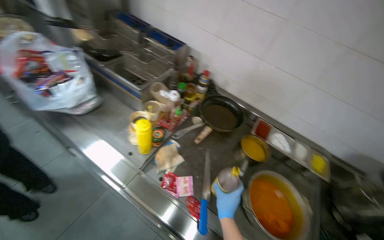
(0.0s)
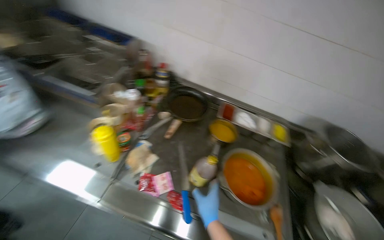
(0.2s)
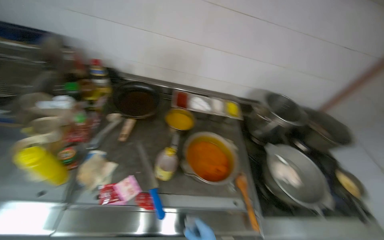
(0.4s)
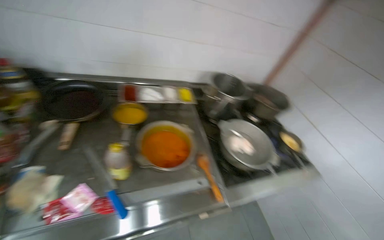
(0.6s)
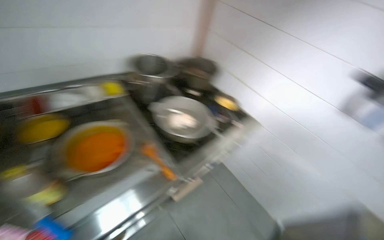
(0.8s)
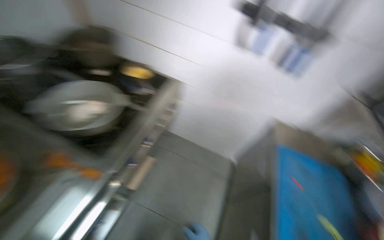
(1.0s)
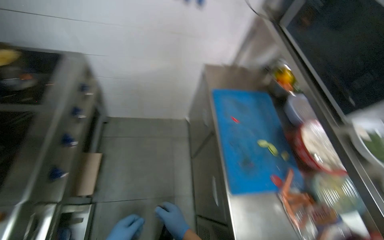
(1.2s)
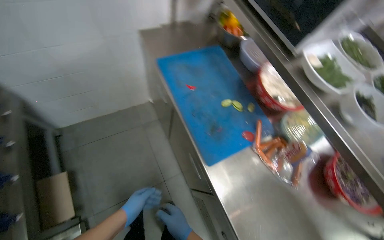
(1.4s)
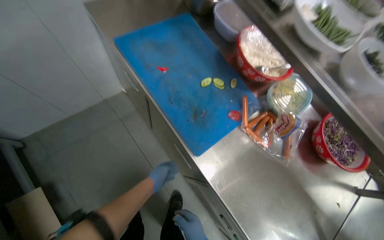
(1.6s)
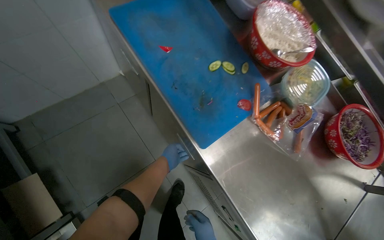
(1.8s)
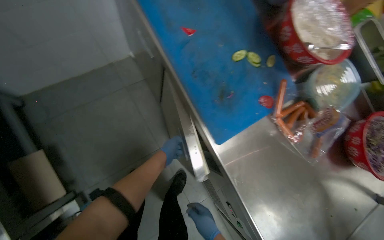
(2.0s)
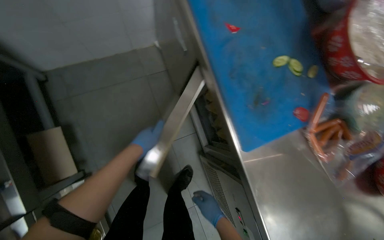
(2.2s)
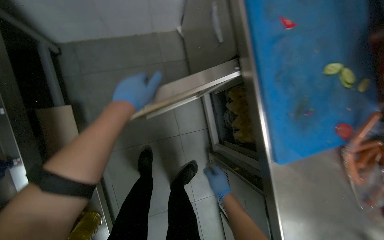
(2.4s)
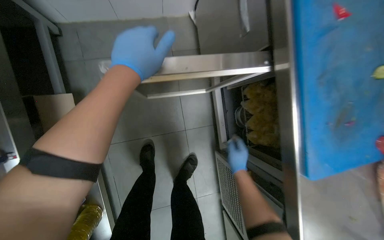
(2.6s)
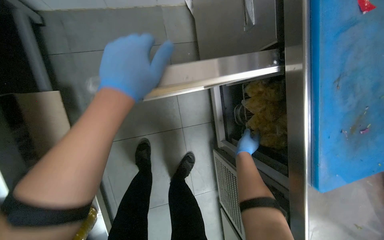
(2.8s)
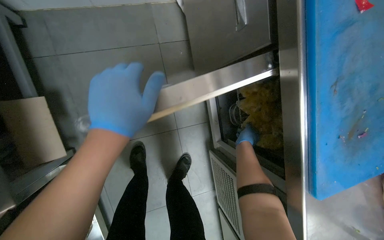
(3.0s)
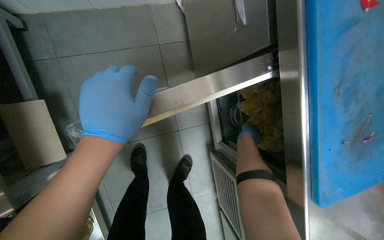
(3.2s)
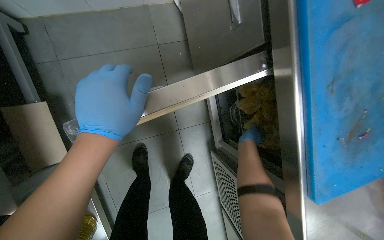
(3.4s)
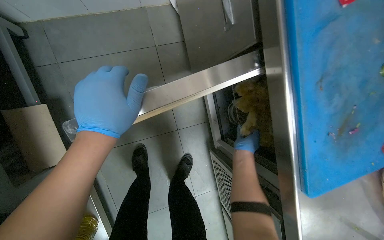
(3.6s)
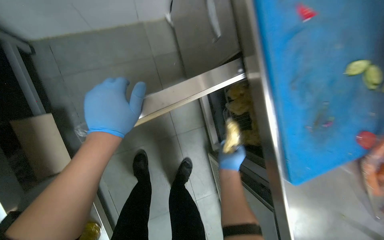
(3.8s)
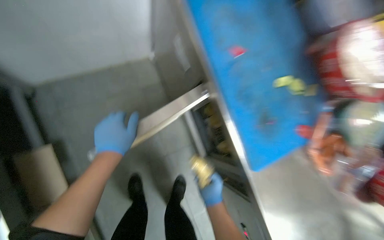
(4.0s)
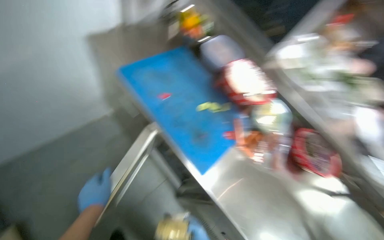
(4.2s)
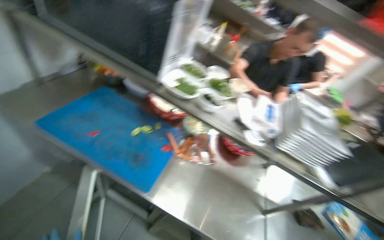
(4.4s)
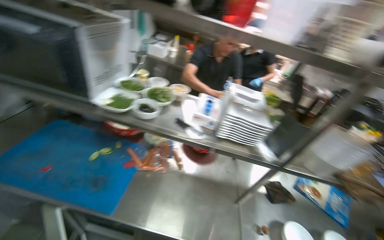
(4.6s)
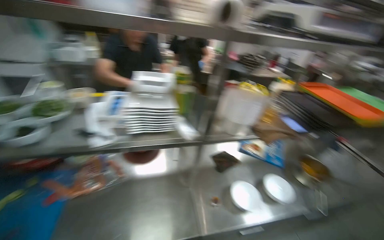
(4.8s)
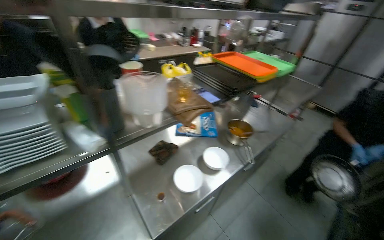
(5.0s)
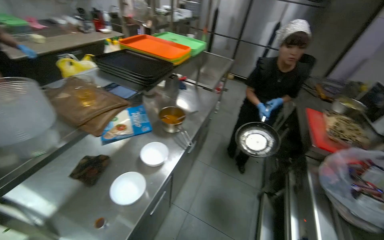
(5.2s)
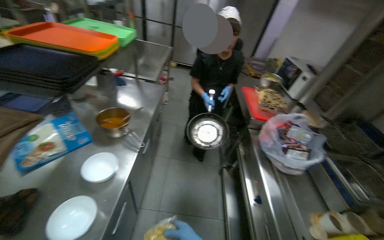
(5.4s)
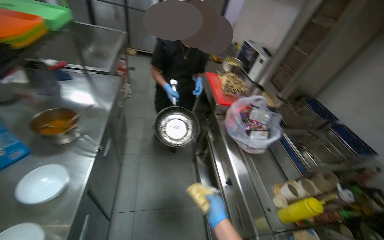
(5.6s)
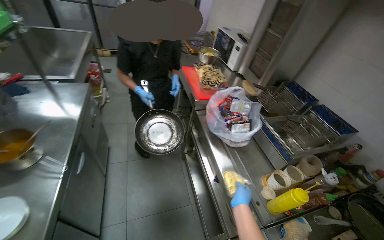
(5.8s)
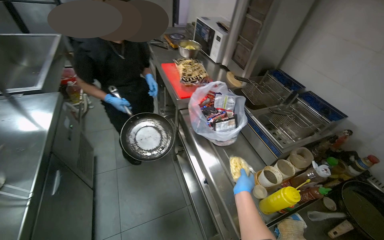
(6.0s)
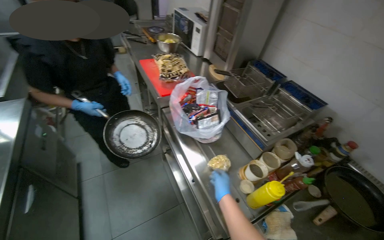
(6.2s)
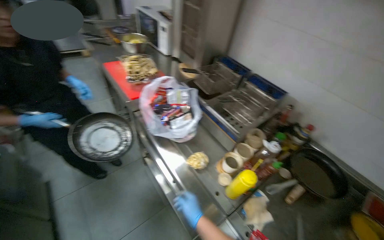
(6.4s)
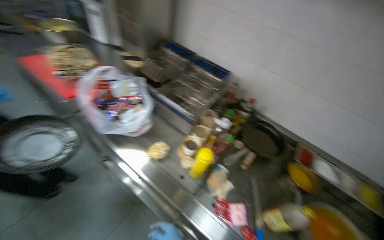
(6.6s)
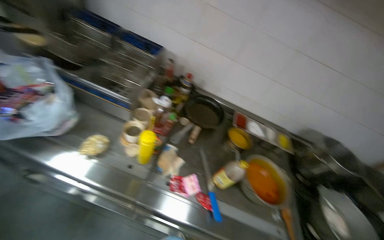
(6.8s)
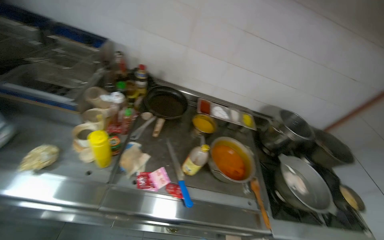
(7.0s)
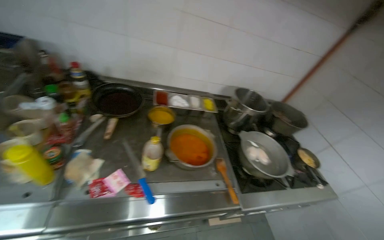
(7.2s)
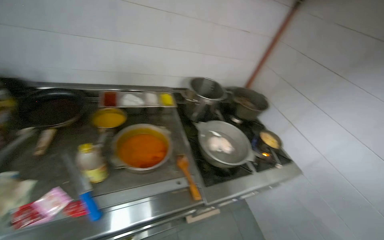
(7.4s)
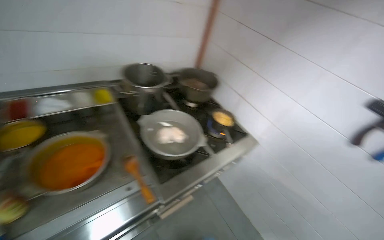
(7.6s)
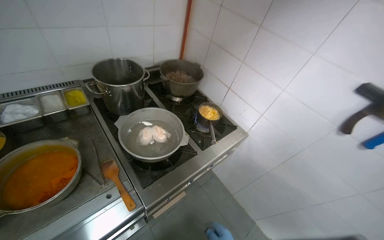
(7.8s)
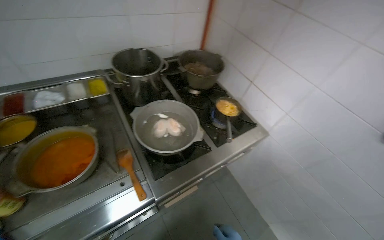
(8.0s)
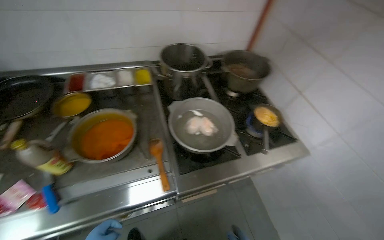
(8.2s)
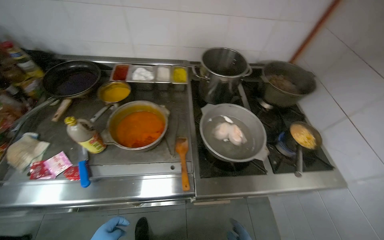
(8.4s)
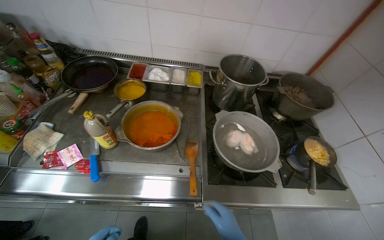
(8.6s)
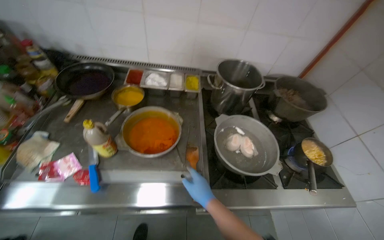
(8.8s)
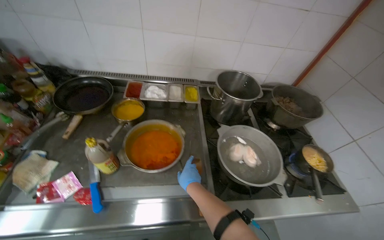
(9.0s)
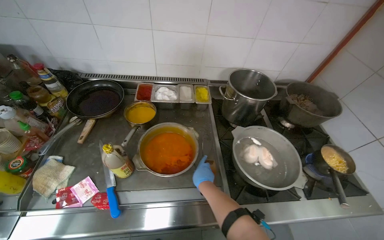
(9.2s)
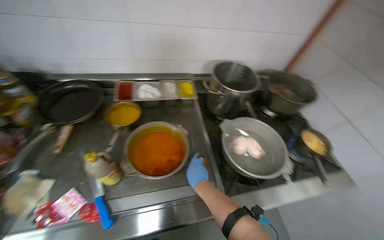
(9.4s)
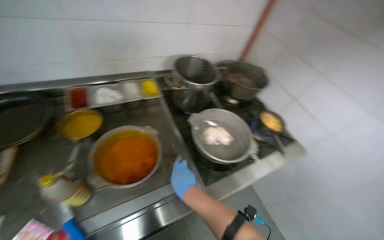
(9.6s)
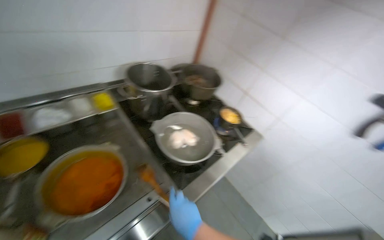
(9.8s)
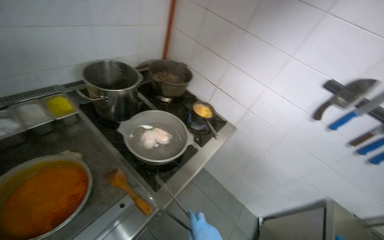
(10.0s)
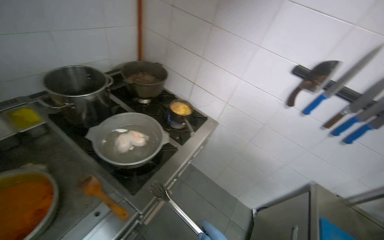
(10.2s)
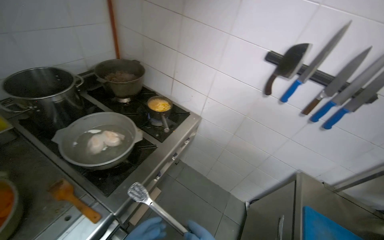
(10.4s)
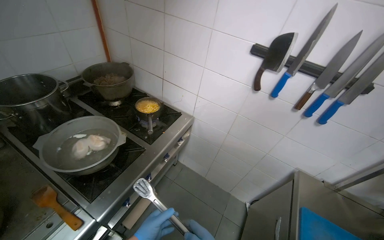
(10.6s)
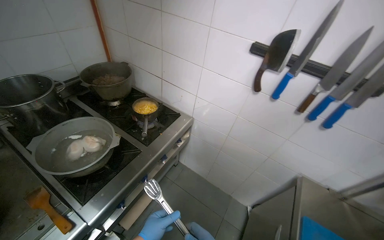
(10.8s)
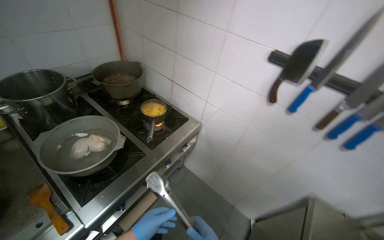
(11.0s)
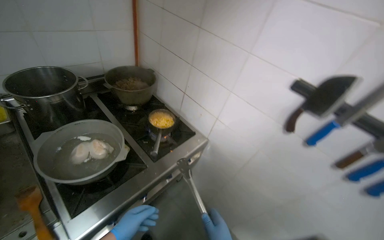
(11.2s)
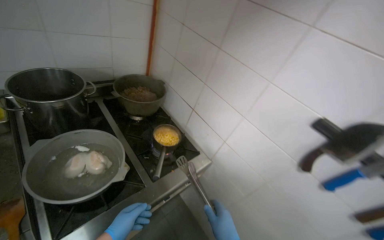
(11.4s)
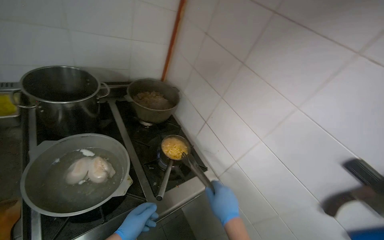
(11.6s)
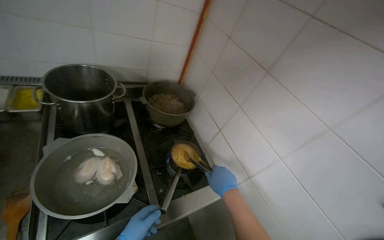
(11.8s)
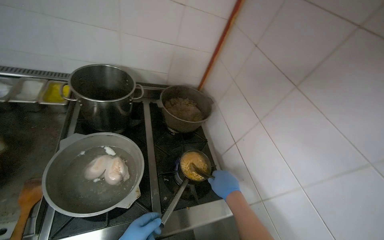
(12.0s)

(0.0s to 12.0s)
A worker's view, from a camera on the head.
Job: cooking food.
The whole recording: Seasoning and stirring noodles in pot. The worker adds various ingredients and stirs the noodles in a pot on the stove.
0.0s - 1.6s: The head travels approximately 90 cm. The wearer looks about 155 degrees further to the right. The camera pitches downward, by about 55 degrees.
1.6s - 3.0s: The camera travels about 40 cm. The view tilts some 20 degrees downward.
3.0s - 4.4s: The head travels approximately 60 cm. The head rotates approximately 55 degrees to the right. The wearer looks about 35 degrees further upward.
4.4s - 6.0s: The wearer moves roughly 90 cm. The head turns to the right by approximately 135 degrees. The view tips downward by roughly 20 degrees.
6.0s - 7.6s: The camera travels roughly 80 cm. The wearer's head swings some 100 degrees to the right. The view tilts roughly 25 degrees downward.
7.6s - 9.0s: The head turns to the left by approximately 30 degrees.
9.0s - 10.4s: The wearer looks some 55 degrees further to the right.
10.4s - 12.0s: The wearer looks approximately 45 degrees further to the left.

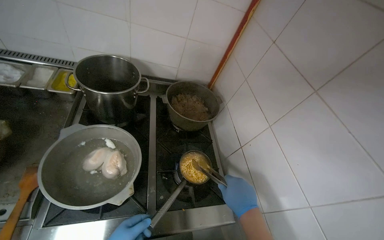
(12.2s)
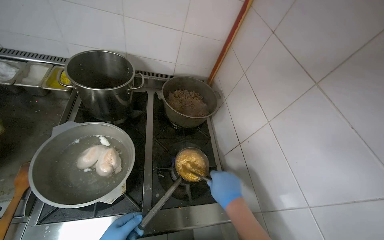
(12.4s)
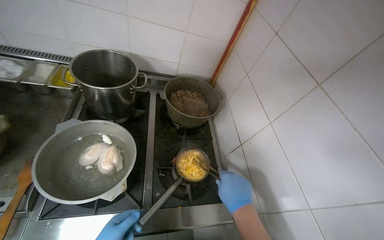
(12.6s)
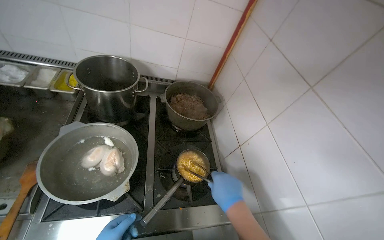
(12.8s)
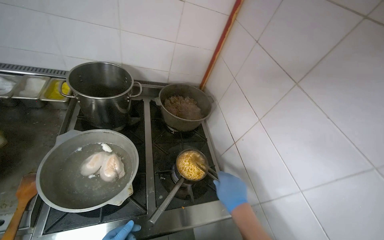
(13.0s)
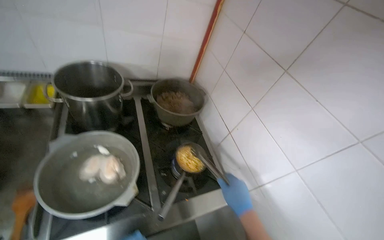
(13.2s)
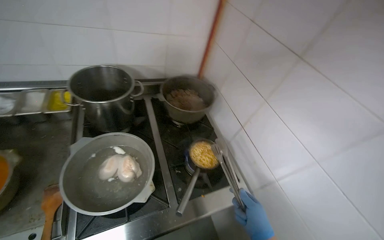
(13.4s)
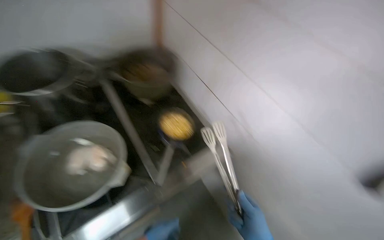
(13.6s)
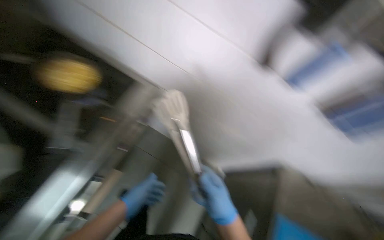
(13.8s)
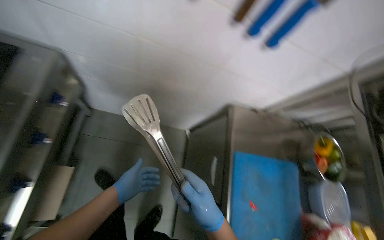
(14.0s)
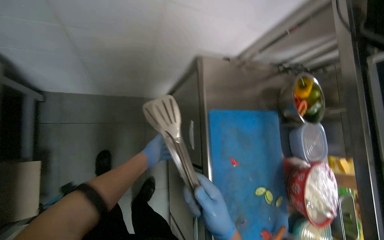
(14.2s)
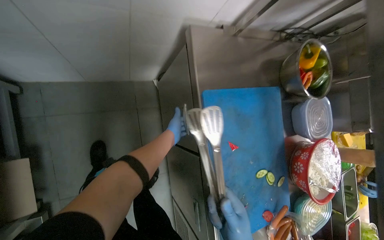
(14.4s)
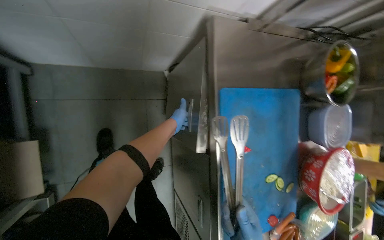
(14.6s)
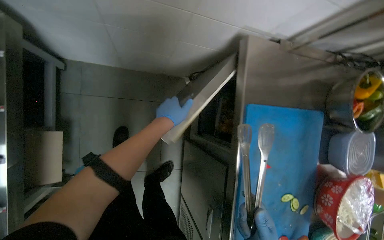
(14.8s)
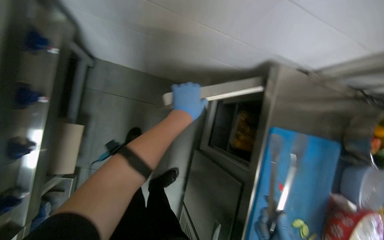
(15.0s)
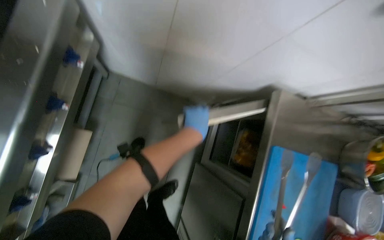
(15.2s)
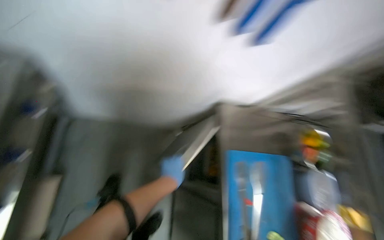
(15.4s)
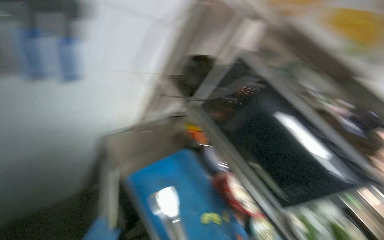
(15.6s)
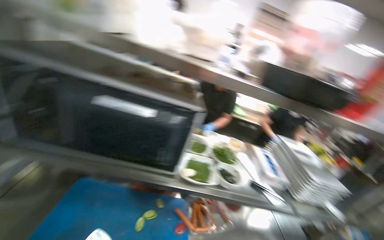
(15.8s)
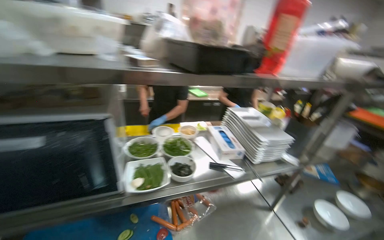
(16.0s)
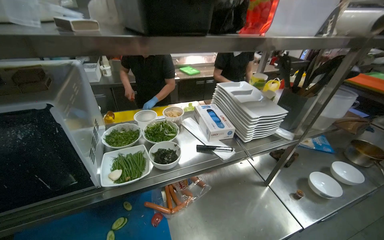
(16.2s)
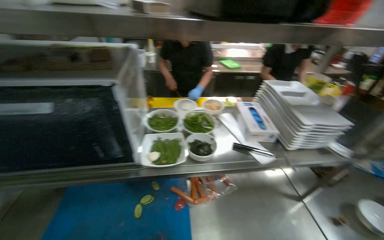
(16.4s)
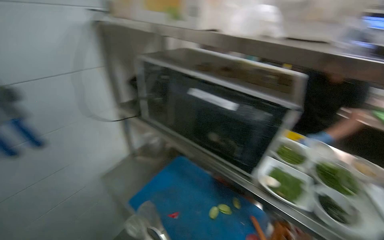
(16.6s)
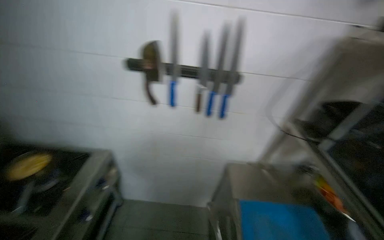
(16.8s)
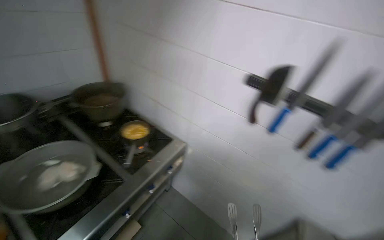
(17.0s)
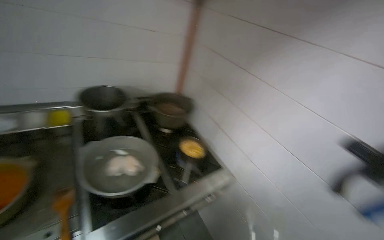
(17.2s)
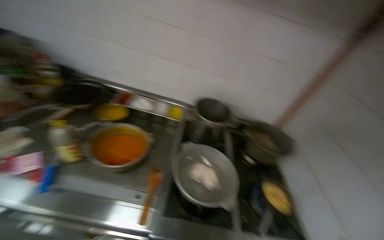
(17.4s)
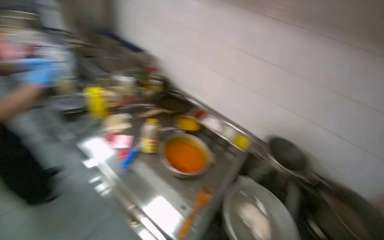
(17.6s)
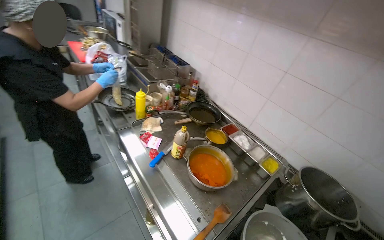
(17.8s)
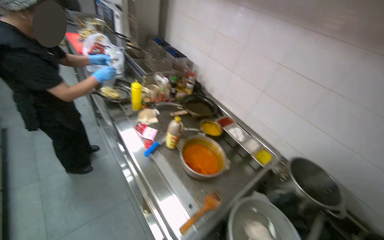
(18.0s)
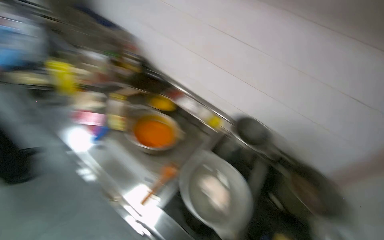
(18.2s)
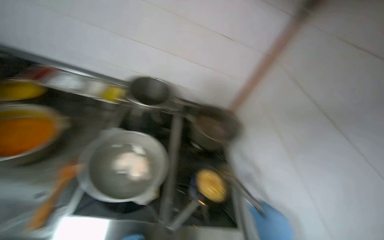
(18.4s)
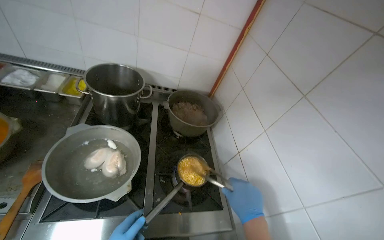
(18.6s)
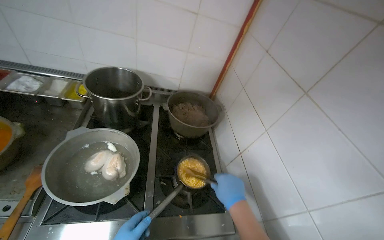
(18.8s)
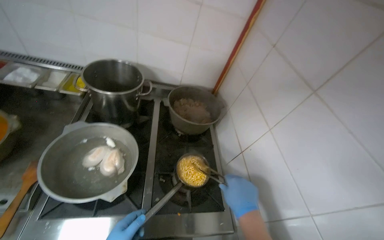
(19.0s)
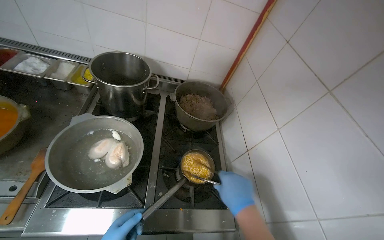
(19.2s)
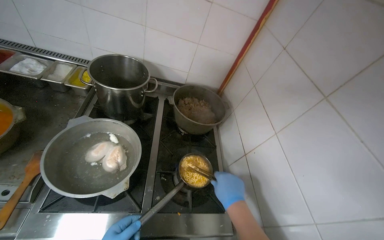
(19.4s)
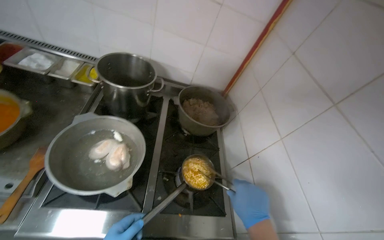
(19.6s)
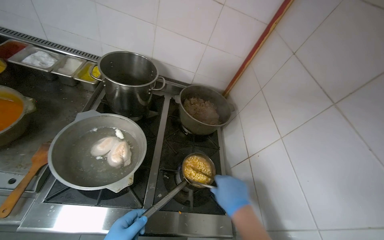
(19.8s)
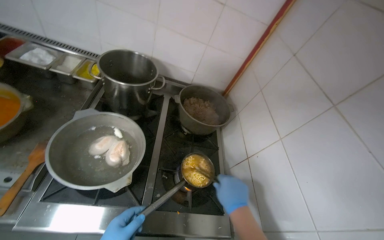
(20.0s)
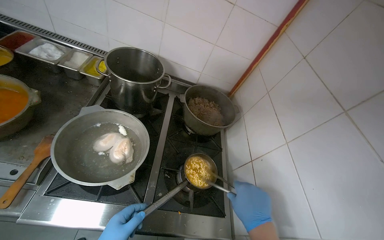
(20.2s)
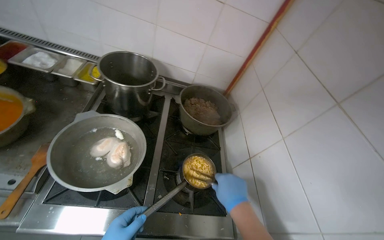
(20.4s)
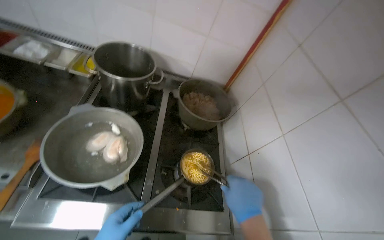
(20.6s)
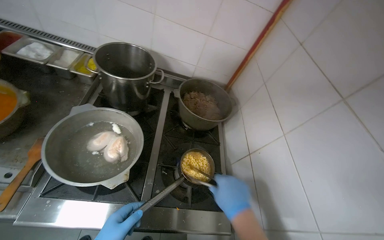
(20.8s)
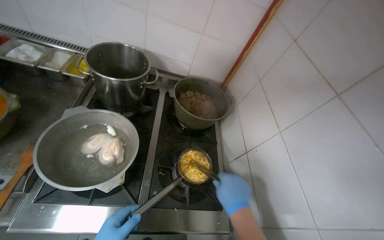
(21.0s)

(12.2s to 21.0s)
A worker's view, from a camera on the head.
Job: cooking food.
The whole recording: Seasoning and stirring noodles in pot. The worker adds various ingredients and stirs the noodles in a pot on the stove.
12.2s - 13.6s: The head turns to the right by about 30 degrees.
13.6s - 15.2s: The head turns to the right by about 30 degrees. The wearer looks some 35 degrees further downward.
15.2s - 16.6s: The head travels some 40 cm. Everything in view rotates roughly 30 degrees counterclockwise.
16.6s - 18.0s: The camera travels approximately 50 cm. The head rotates approximately 190 degrees to the left. The camera pitches upward, by approximately 30 degrees.
18.0s - 19.6s: The wearer's head swings roughly 50 degrees to the right. The wearer looks approximately 25 degrees further downward.
